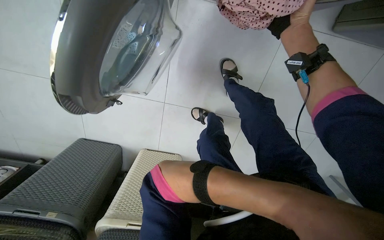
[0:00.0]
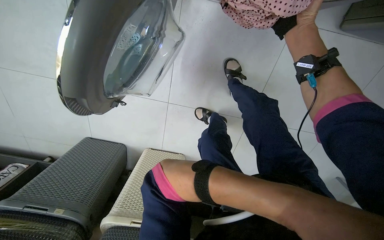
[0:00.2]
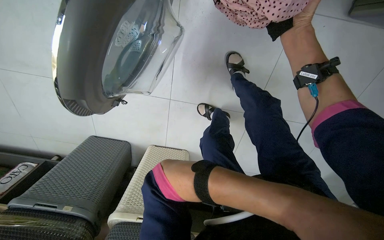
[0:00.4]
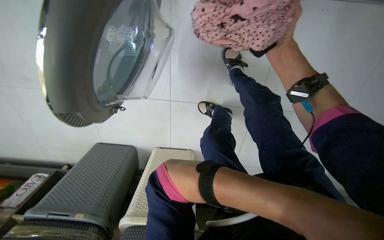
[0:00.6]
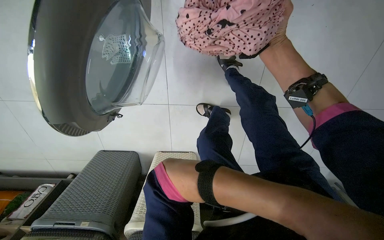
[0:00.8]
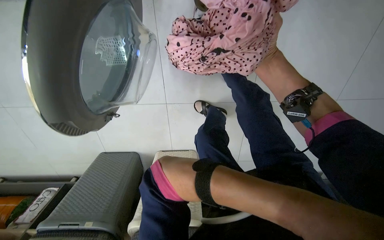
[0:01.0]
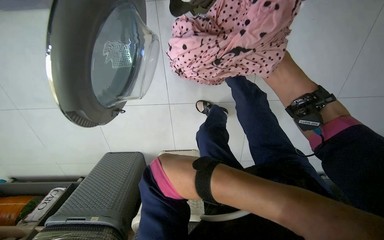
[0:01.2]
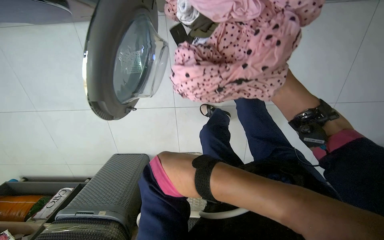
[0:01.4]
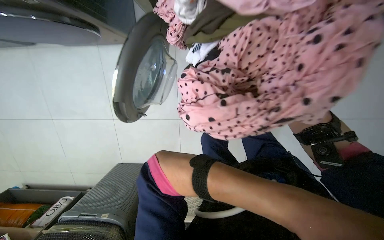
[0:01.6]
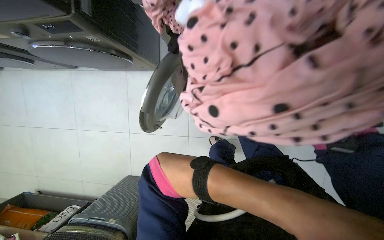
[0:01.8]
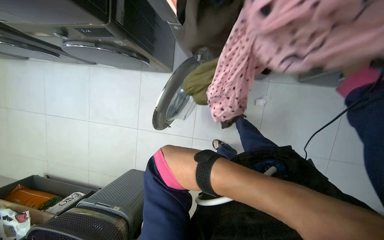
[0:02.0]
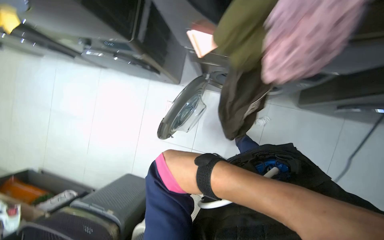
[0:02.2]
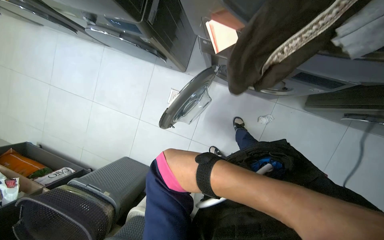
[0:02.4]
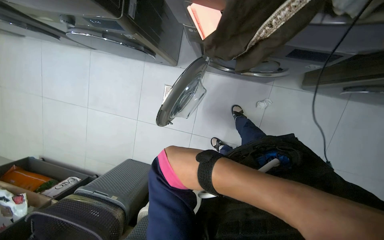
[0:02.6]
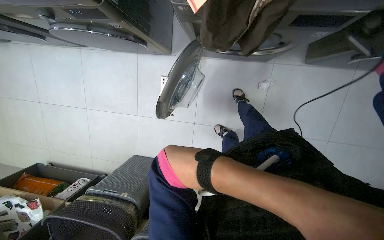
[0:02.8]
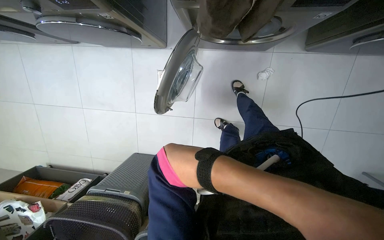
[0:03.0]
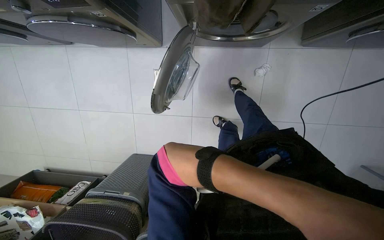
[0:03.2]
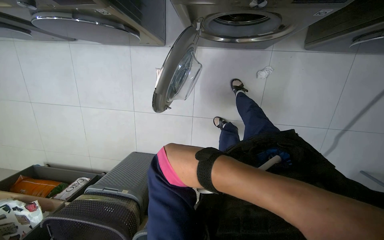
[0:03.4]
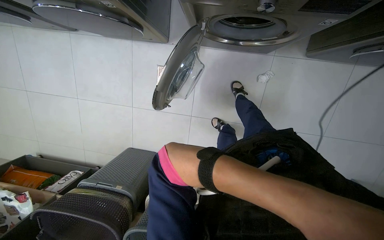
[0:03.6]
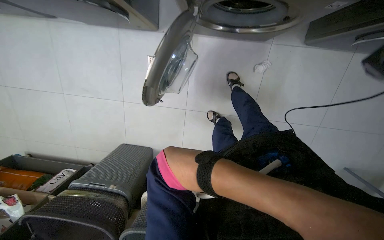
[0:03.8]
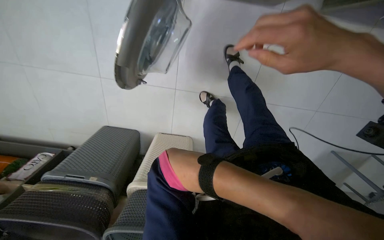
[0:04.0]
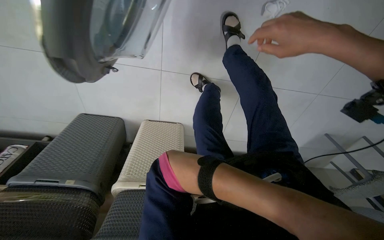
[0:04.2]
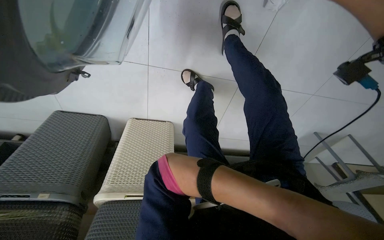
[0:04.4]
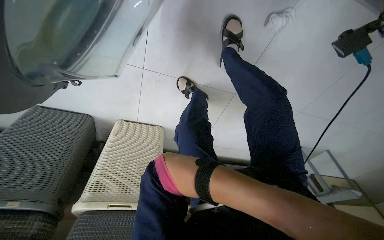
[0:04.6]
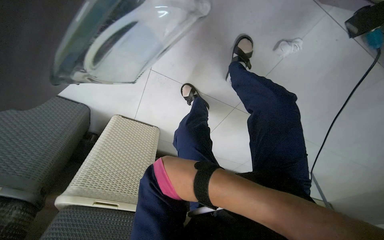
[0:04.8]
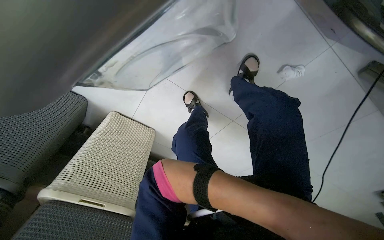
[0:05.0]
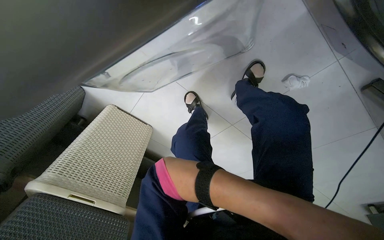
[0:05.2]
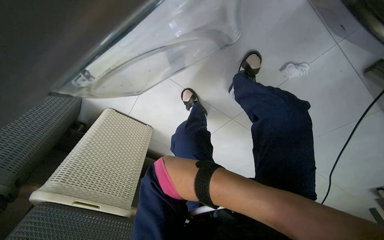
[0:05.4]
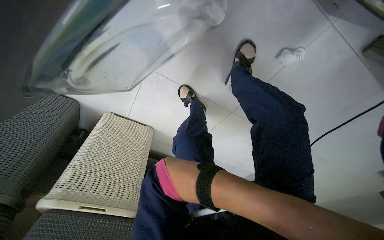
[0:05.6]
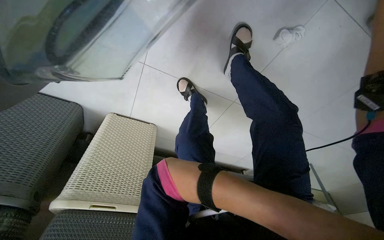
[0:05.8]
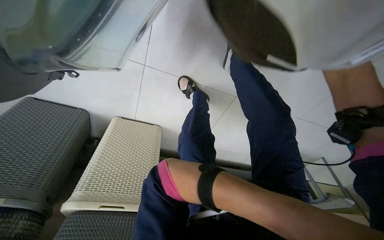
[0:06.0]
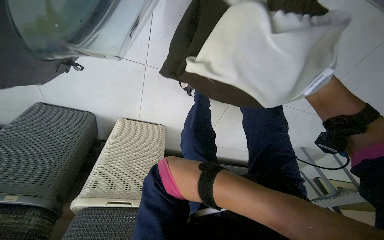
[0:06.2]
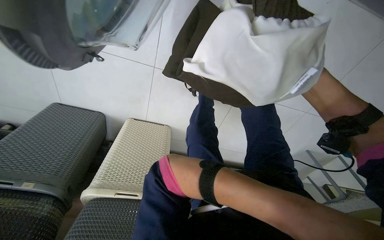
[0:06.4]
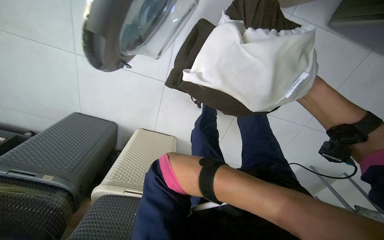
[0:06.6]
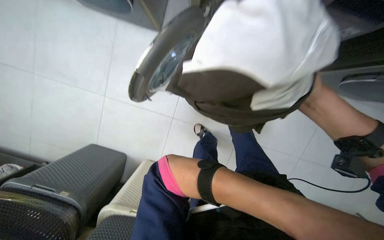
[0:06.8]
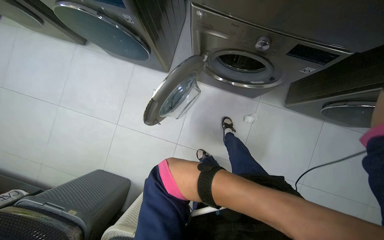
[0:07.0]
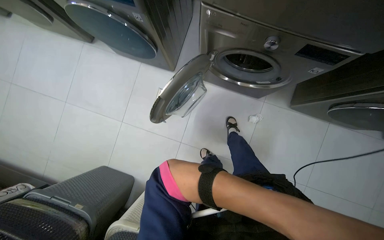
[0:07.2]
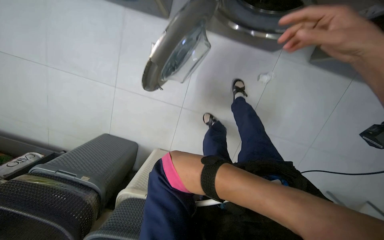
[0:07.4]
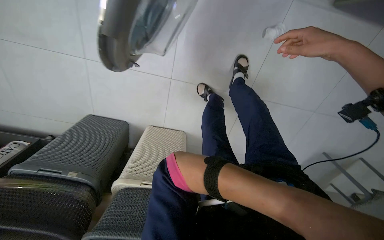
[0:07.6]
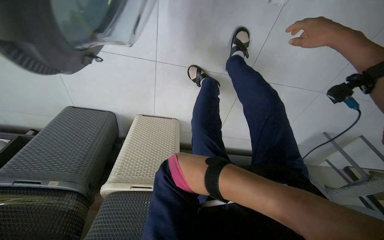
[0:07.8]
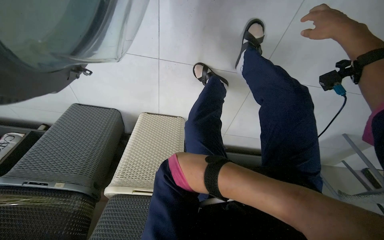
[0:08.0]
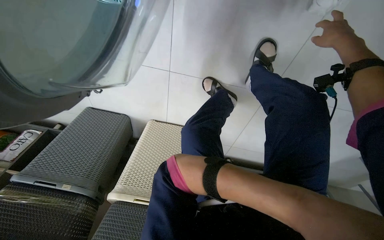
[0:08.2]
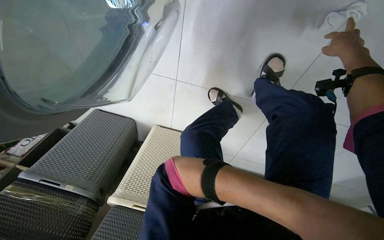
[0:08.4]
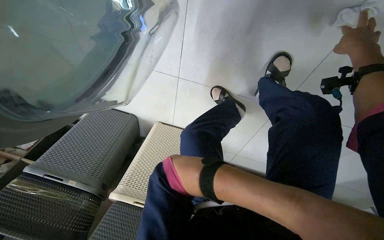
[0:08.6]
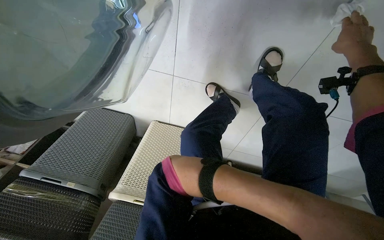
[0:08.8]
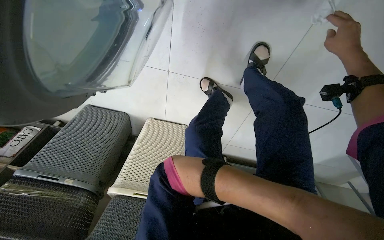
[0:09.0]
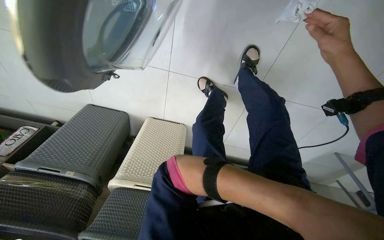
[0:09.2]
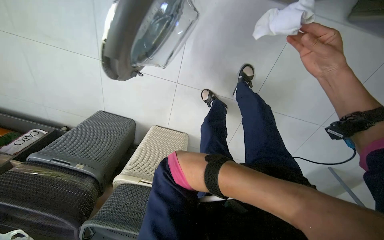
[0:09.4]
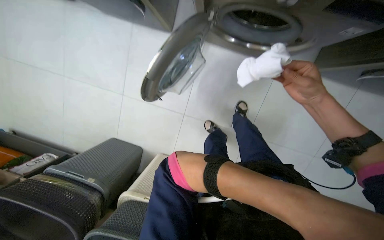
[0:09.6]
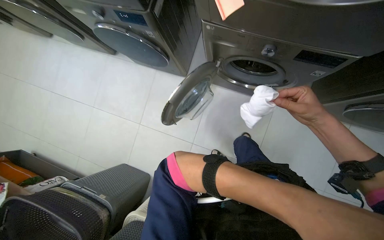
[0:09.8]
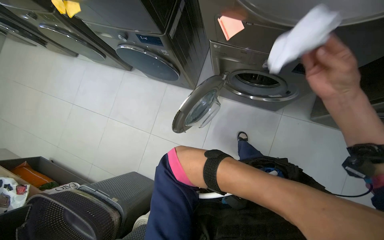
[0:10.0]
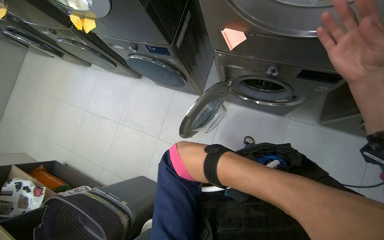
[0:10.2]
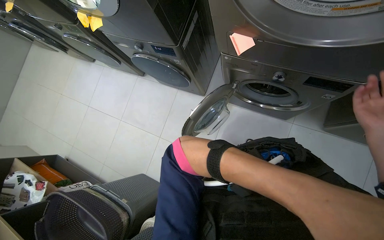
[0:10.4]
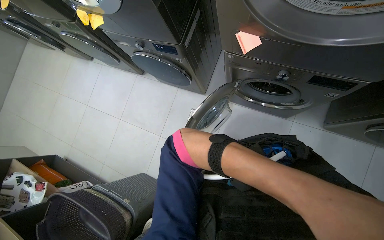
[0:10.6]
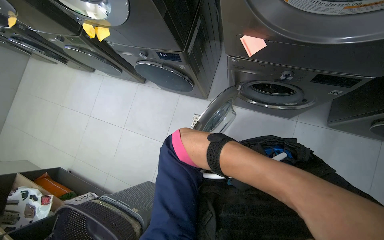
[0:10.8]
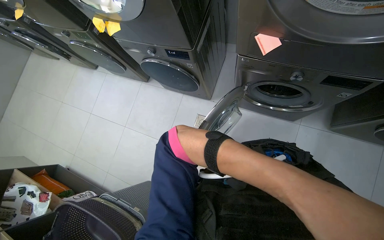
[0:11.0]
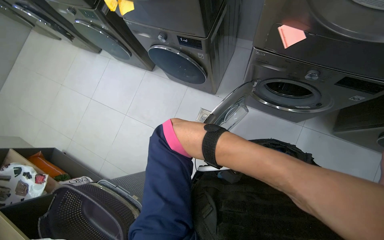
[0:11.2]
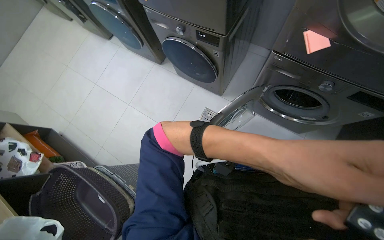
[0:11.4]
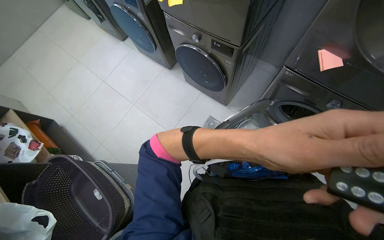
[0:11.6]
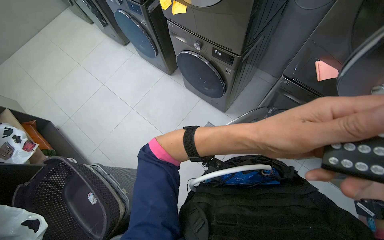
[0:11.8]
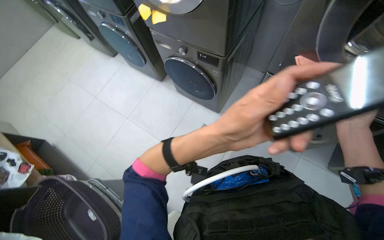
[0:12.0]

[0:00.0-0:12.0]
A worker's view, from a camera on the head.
Job: managing laundry.
The whole recording: Unloading clothes from washing machines. The worker unloads washed clothes from multiple washing machines into laundry baskets.
0:03.0 to 0:04.4: The head travels some 50 cm. The view tilts some 30 degrees downward.
0:06.0 to 0:07.6: The camera pitches downward, by some 15 degrees.
0:07.6 to 0:09.0: The right hand travels farther from the camera and to the right by roughly 20 cm.
0:09.0 to 0:10.4: The head travels roughly 80 cm. The camera pitches upward, by about 55 degrees.

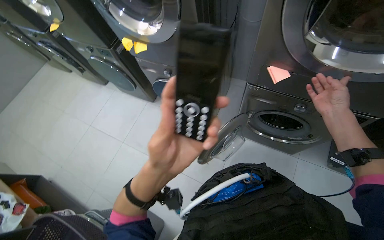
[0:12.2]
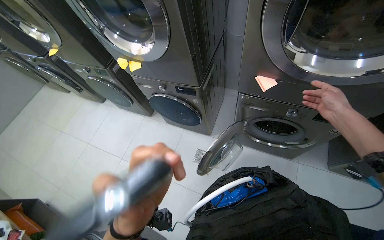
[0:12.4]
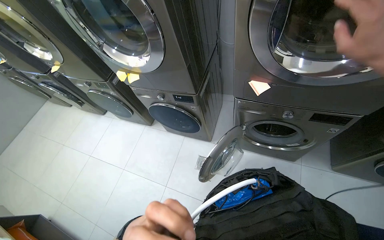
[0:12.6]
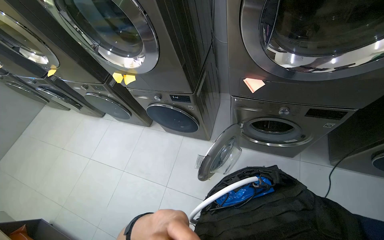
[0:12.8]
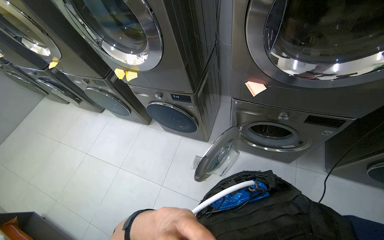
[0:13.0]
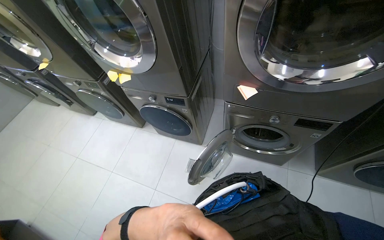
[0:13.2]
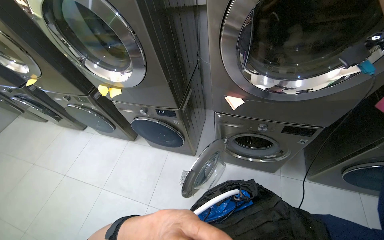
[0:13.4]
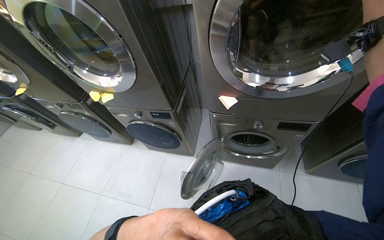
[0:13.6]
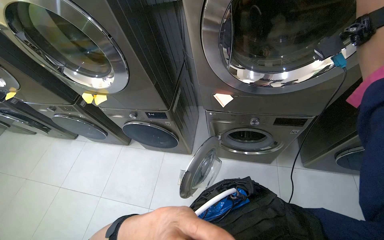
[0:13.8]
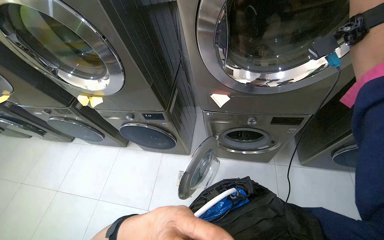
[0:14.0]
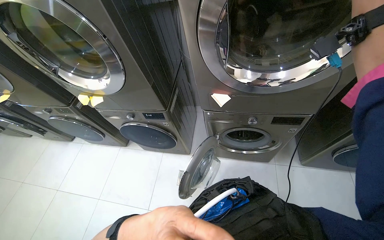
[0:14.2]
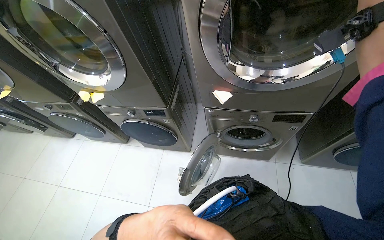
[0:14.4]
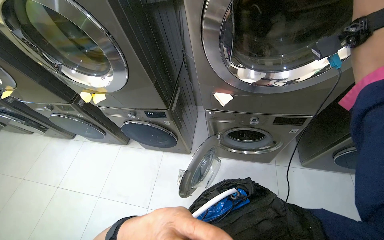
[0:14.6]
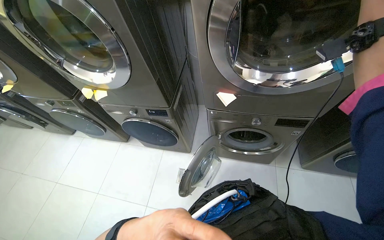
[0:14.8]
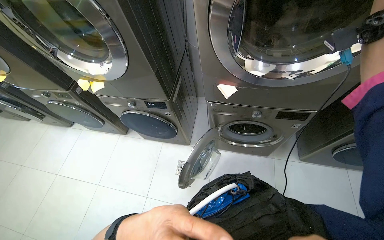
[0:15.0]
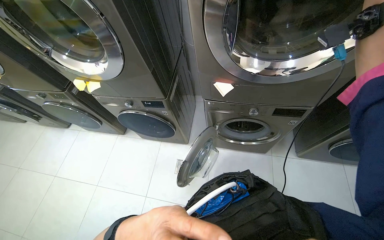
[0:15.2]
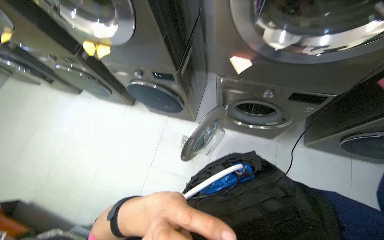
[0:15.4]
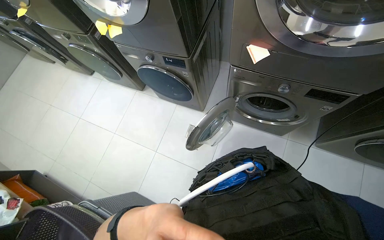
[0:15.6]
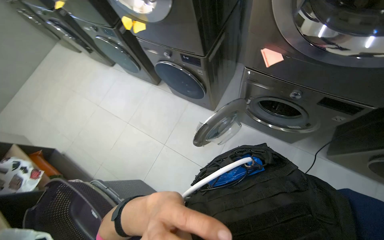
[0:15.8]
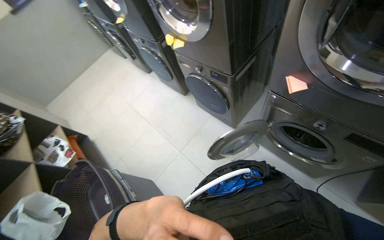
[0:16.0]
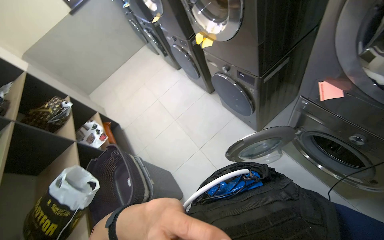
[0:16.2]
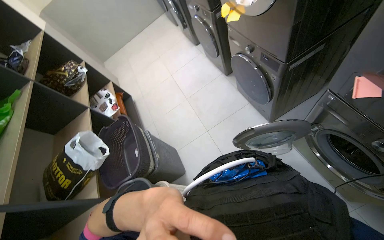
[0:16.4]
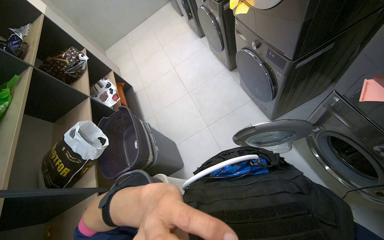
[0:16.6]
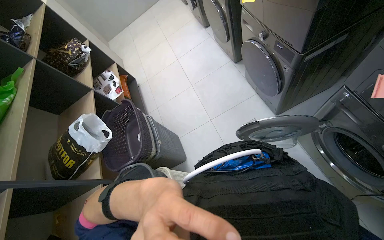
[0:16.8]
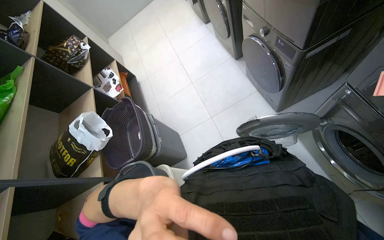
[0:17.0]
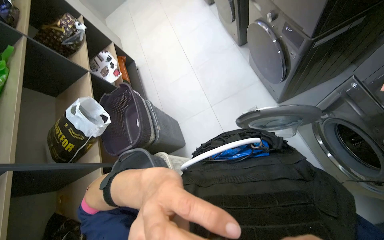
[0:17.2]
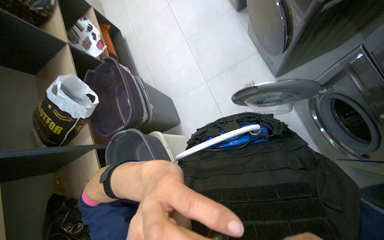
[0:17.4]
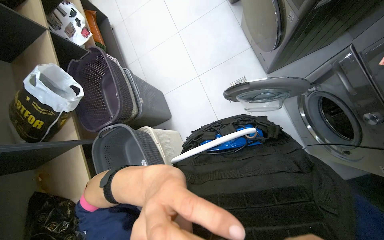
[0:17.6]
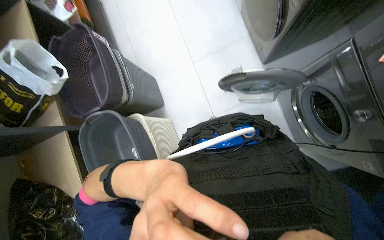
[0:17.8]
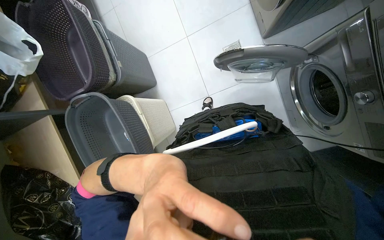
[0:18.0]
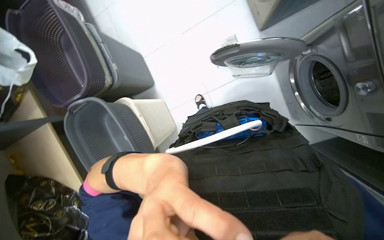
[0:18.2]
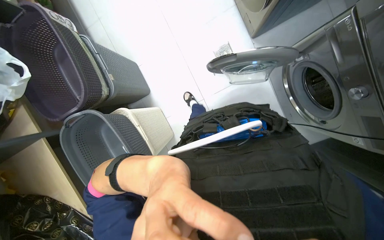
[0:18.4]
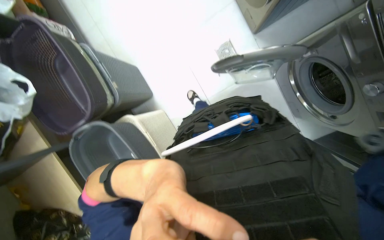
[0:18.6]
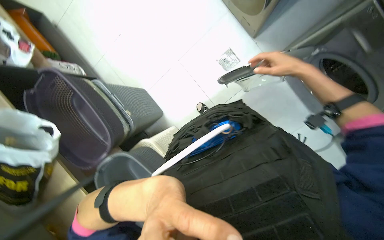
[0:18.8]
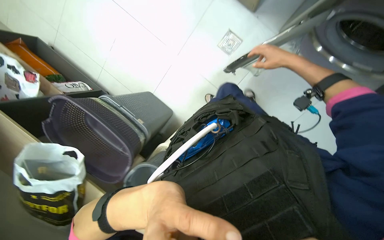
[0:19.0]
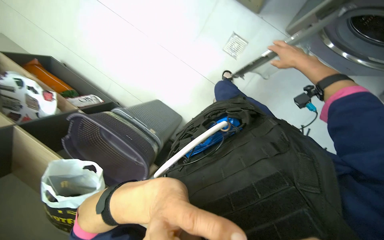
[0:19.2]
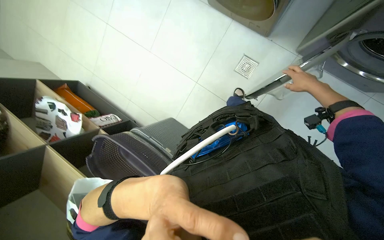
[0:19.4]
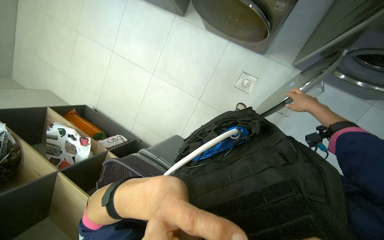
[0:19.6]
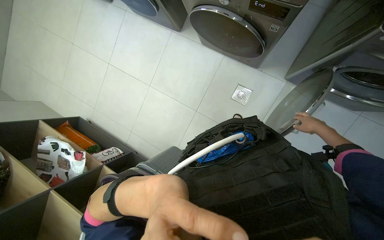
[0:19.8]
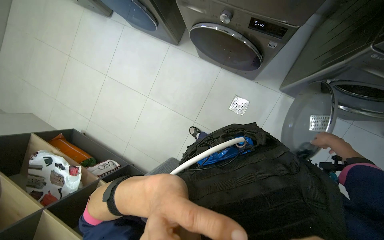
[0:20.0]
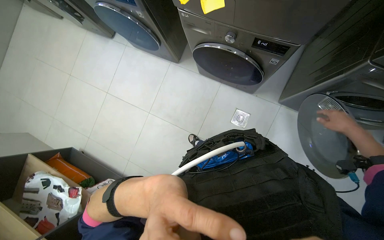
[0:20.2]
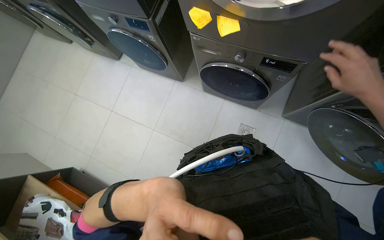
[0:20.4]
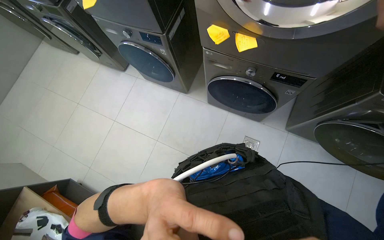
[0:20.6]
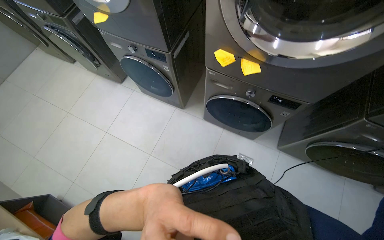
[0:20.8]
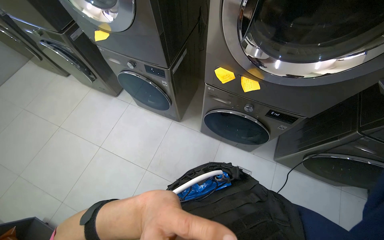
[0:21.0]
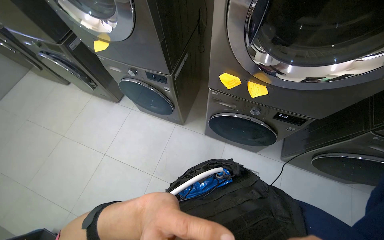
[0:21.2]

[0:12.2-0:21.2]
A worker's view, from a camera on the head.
Job: managing laundry.
The whole recording: Unloading clothes from washing machines. The worker unloads washed clothes from multiple washing machines into laundry baskets.
0:12.2 to 0:13.8: The camera pitches upward, by approximately 10 degrees.
0:15.2 to 0:16.6: The wearer looks about 55 degrees further to the left. The camera pitches downward, by approximately 20 degrees.
0:16.6 to 0:18.2: The wearer looks some 35 degrees further downward.
0:18.2 to 0:19.8: The camera is carried about 40 cm. The wearer looks some 15 degrees further upward. Everything in view rotates some 35 degrees counterclockwise.
0:19.8 to 0:21.2: The head travels to the left, some 40 cm. The view tilts roughly 30 degrees upward.
